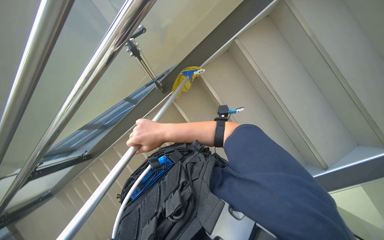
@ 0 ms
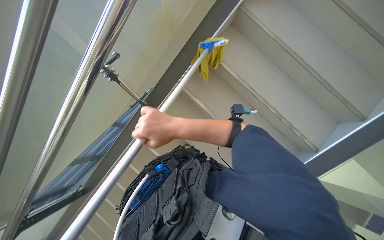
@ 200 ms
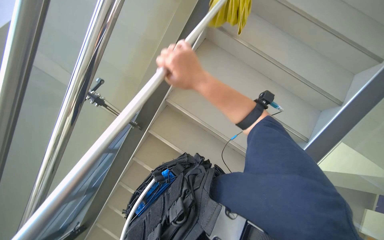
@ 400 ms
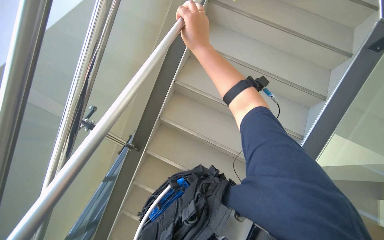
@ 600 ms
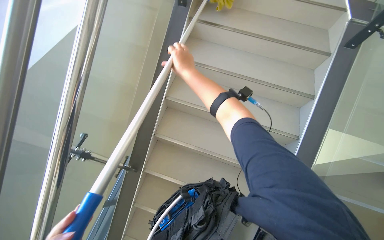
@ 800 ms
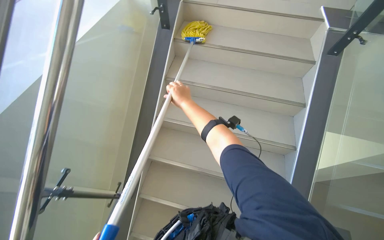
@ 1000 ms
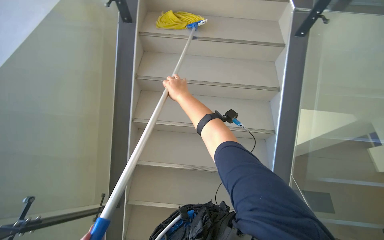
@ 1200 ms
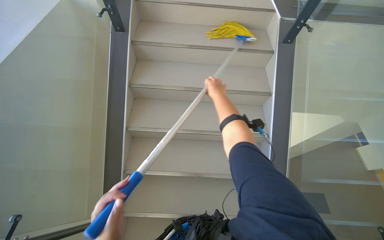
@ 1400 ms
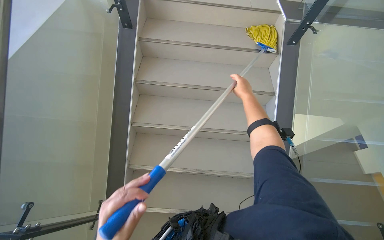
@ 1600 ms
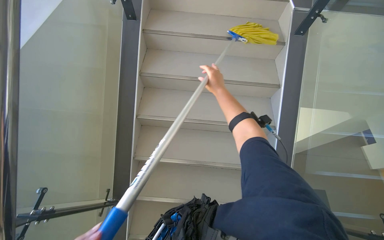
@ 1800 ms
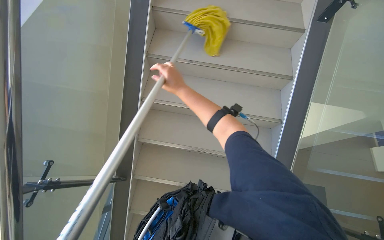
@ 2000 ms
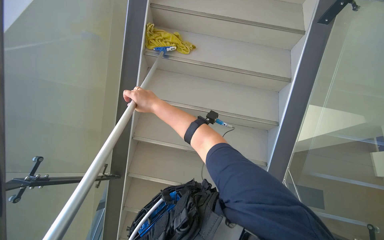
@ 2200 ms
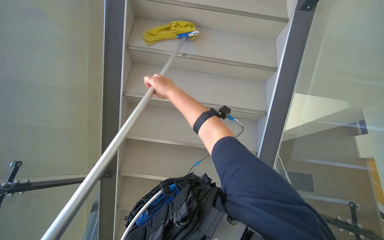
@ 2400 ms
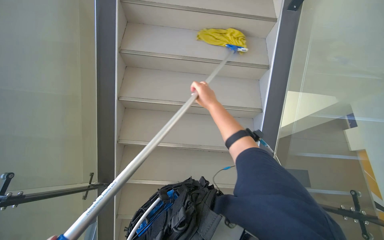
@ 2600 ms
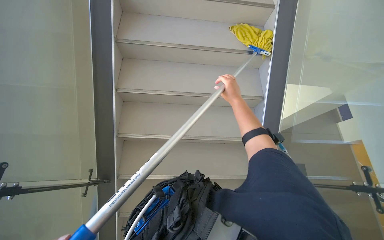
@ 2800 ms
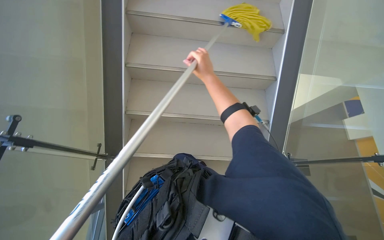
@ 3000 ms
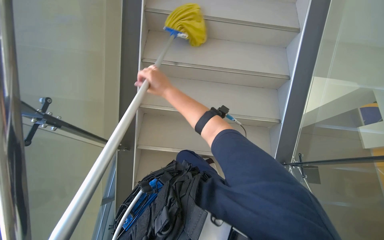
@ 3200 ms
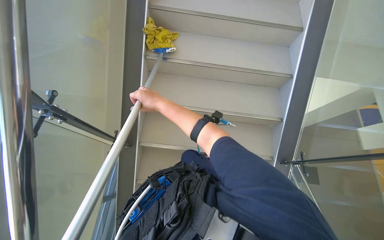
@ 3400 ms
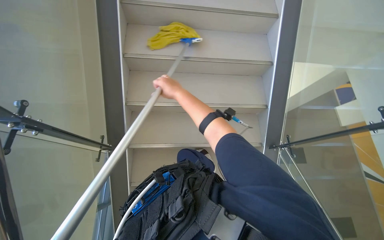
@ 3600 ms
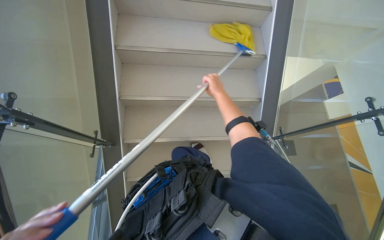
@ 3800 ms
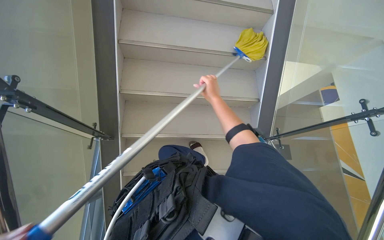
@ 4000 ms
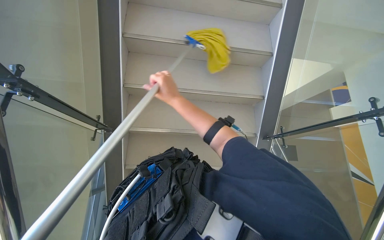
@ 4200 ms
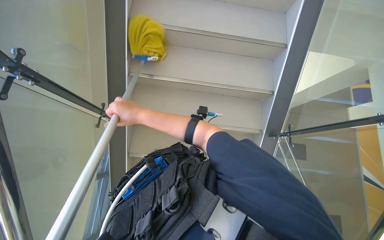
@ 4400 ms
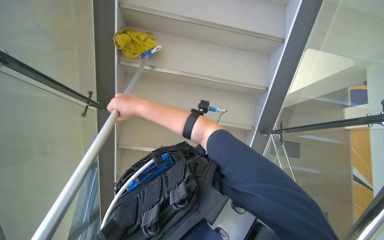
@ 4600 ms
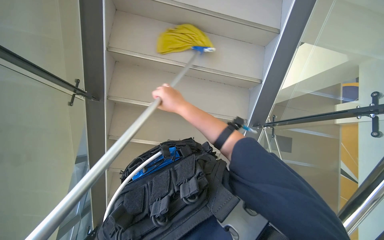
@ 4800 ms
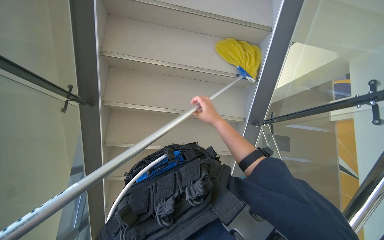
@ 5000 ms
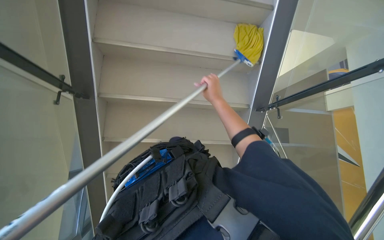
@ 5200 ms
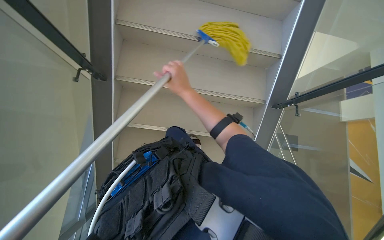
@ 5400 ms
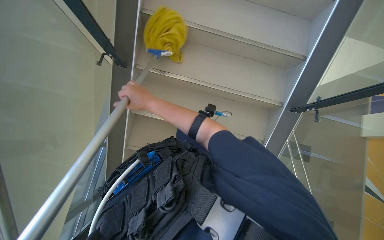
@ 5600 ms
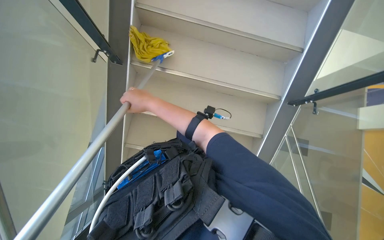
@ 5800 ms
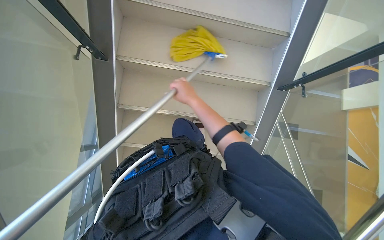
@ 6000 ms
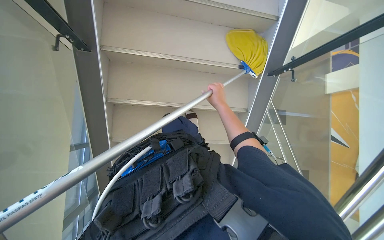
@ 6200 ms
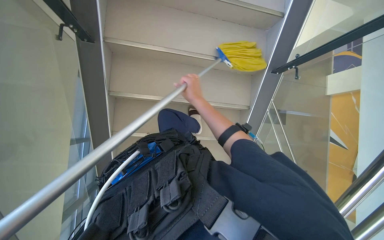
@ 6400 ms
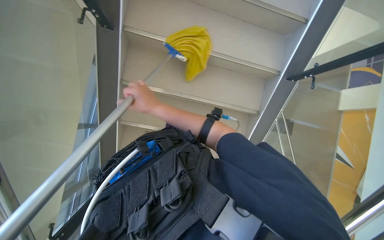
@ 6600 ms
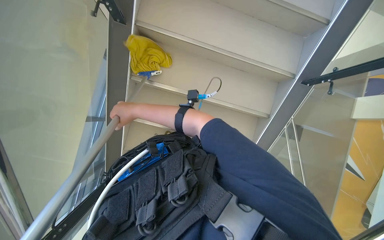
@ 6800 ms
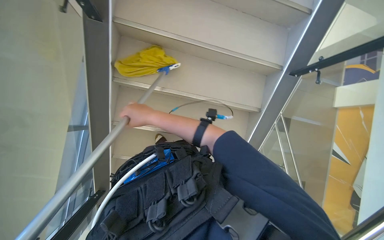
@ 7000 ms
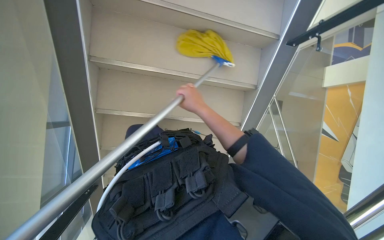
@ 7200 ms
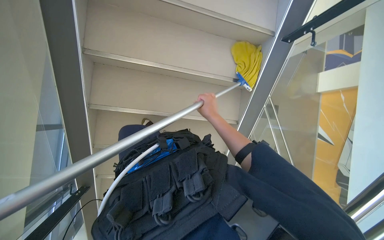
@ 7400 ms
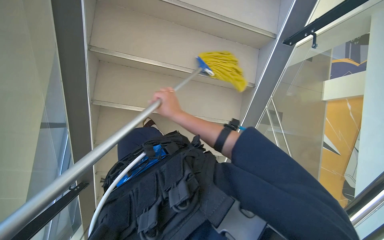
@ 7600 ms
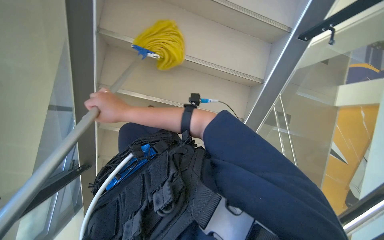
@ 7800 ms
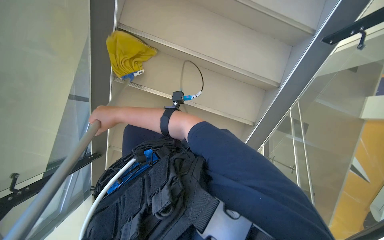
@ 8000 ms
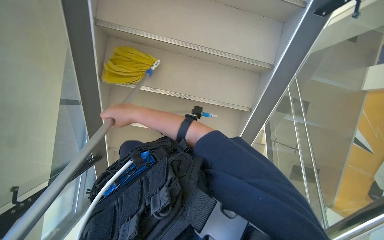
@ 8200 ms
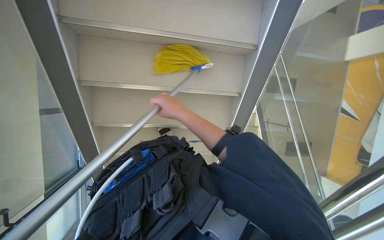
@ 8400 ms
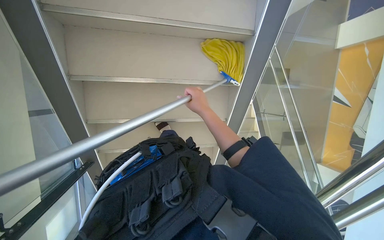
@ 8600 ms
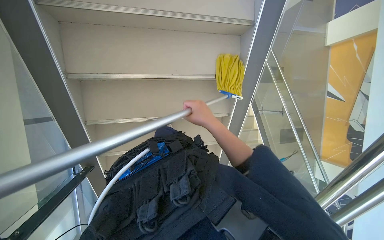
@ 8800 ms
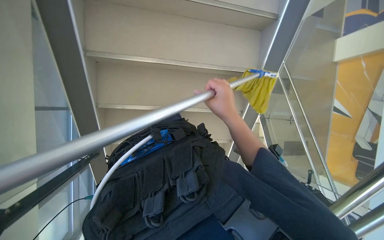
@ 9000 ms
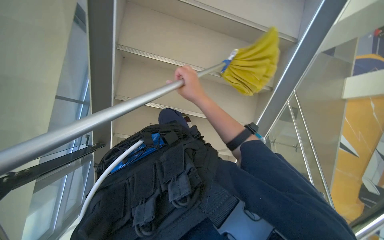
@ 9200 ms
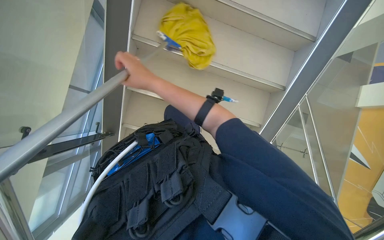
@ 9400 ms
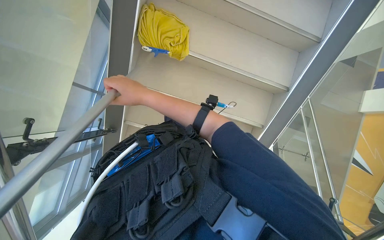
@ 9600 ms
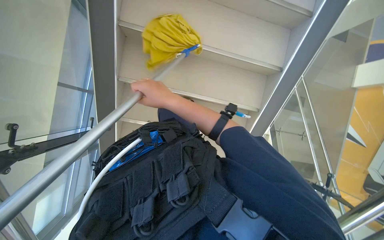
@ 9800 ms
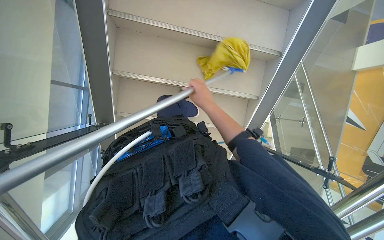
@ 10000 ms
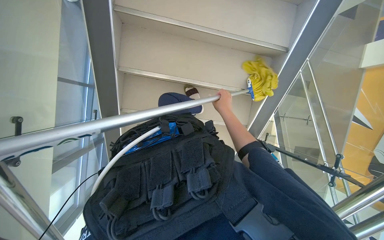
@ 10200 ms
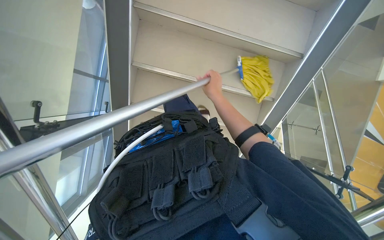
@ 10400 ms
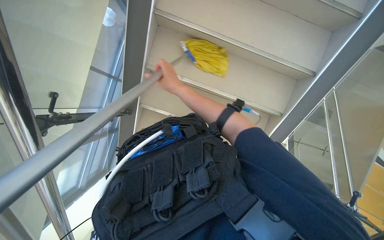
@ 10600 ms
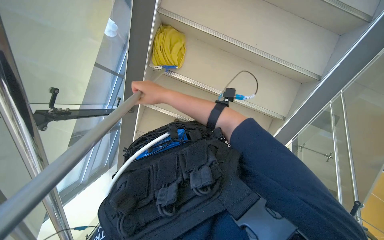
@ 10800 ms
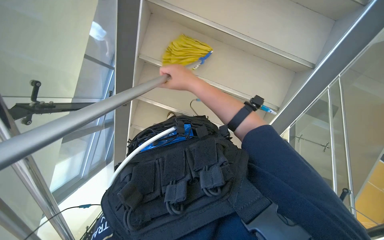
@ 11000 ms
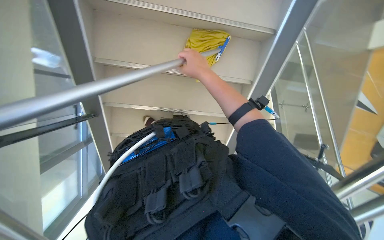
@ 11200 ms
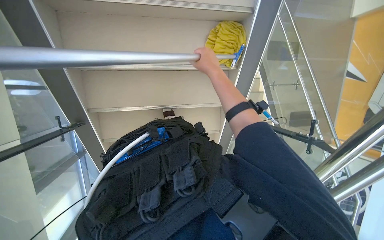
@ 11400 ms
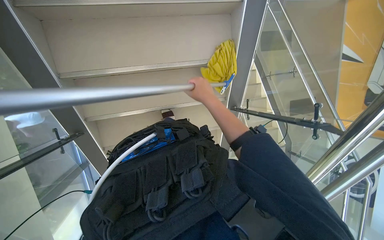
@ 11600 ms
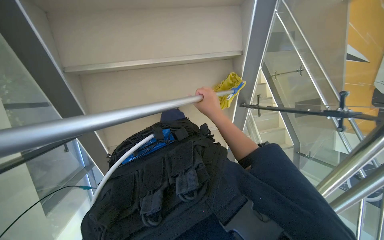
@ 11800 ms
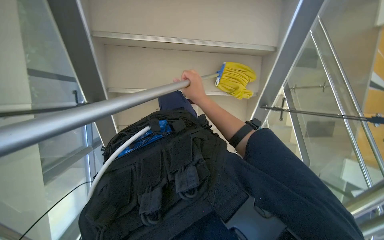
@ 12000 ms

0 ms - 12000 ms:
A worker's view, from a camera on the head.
Job: mopping floor.
The whole recording: Mopping stairs. The worker mops the stairs with a long-handled mop.
0 ms - 1600 ms: The wearer's head swings some 55 degrees to the right. The view tilts approximately 25 degrees upward.
1600 ms - 3000 ms: The wearer looks some 10 degrees further downward. The right hand goes left and right, some 30 cm each way, reversing 2 times.
3000 ms - 4400 ms: The right hand goes left and right, about 25 cm each way, reversing 2 times.
4400 ms - 6000 ms: The right hand moves left and right over approximately 25 cm, changing direction 2 times.
6000 ms - 7600 ms: The right hand swings left and right, some 30 cm each way, with 3 reversals.
7600 ms - 9000 ms: The right hand goes some 20 cm to the right.
9000 ms - 10400 ms: The right hand heads farther from the camera, covering approximately 20 cm, and goes to the left and returns, approximately 30 cm each way.
10400 ms - 12000 ms: The right hand moves approximately 20 cm to the left and comes back.

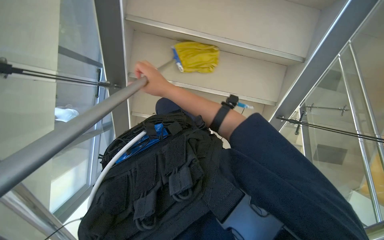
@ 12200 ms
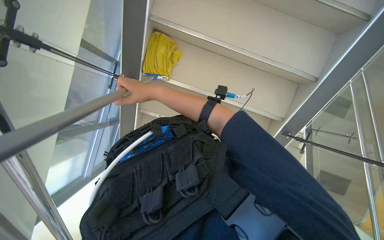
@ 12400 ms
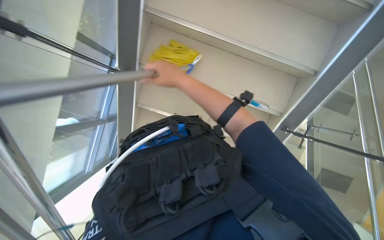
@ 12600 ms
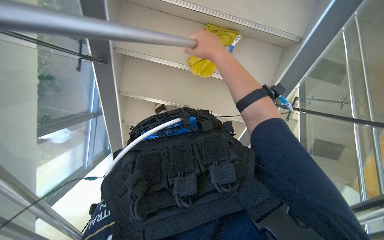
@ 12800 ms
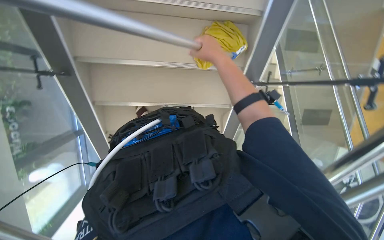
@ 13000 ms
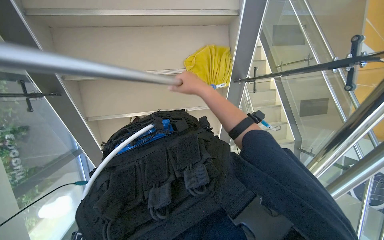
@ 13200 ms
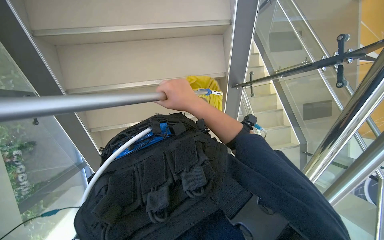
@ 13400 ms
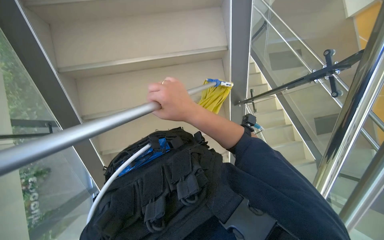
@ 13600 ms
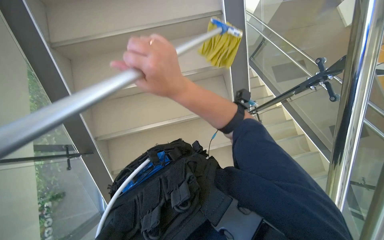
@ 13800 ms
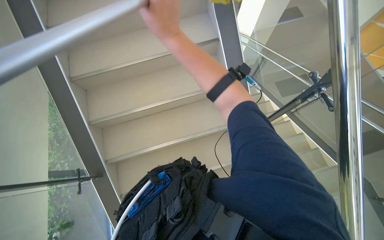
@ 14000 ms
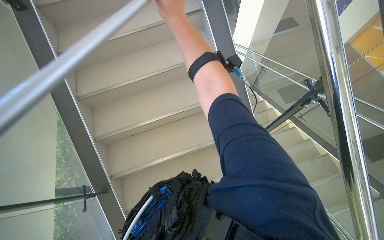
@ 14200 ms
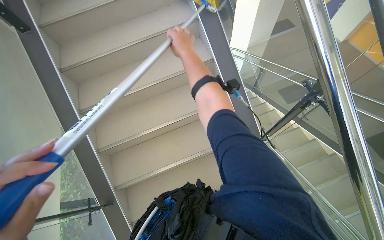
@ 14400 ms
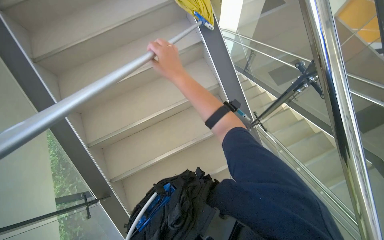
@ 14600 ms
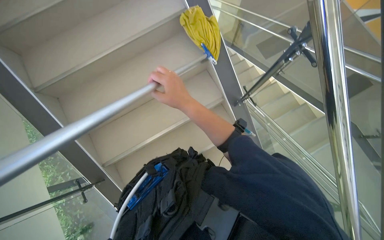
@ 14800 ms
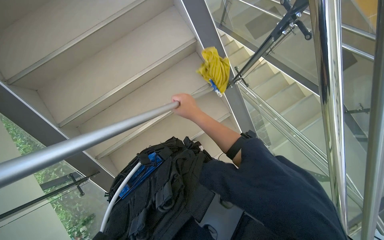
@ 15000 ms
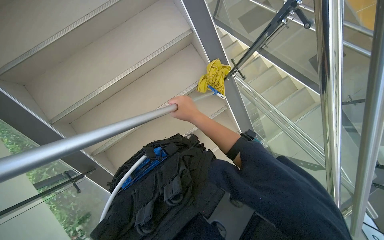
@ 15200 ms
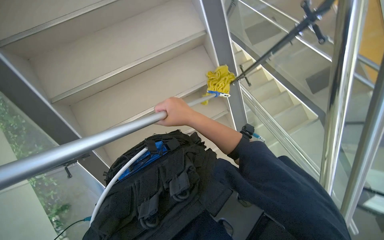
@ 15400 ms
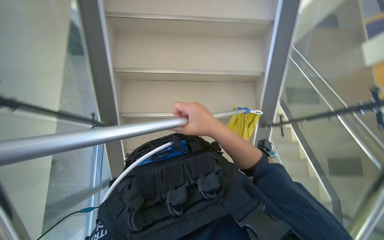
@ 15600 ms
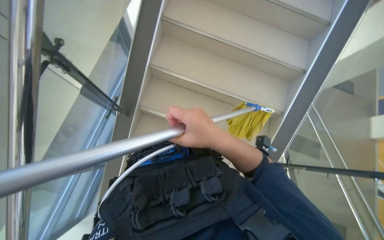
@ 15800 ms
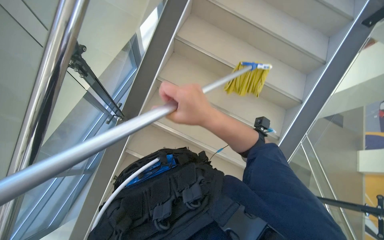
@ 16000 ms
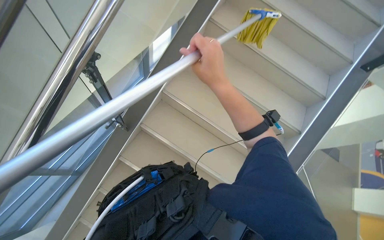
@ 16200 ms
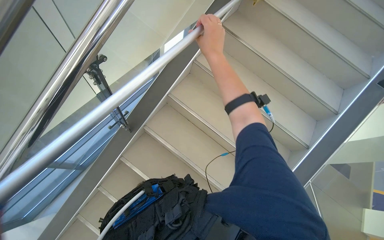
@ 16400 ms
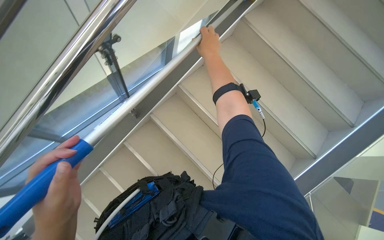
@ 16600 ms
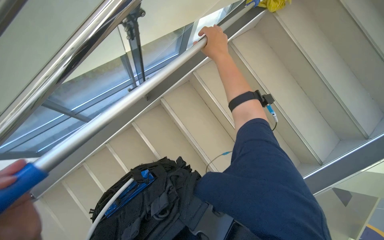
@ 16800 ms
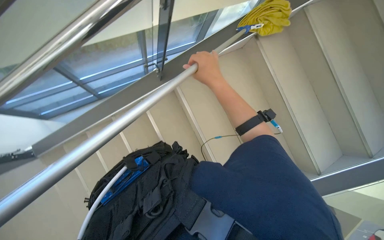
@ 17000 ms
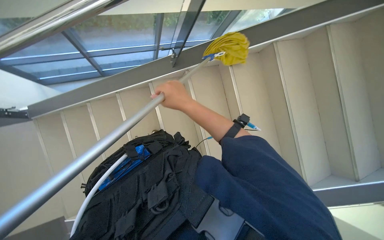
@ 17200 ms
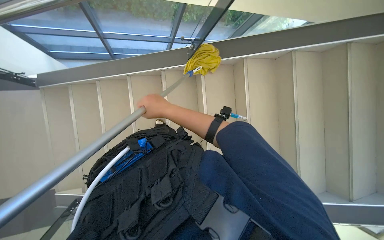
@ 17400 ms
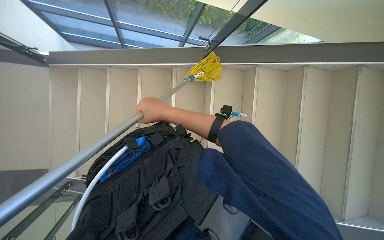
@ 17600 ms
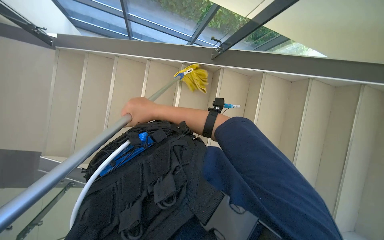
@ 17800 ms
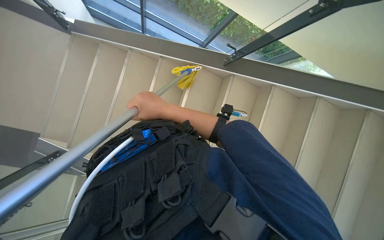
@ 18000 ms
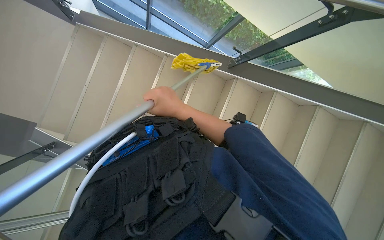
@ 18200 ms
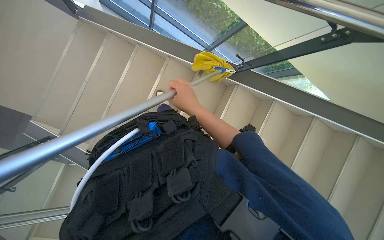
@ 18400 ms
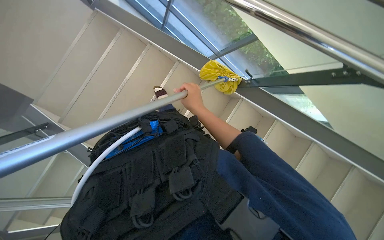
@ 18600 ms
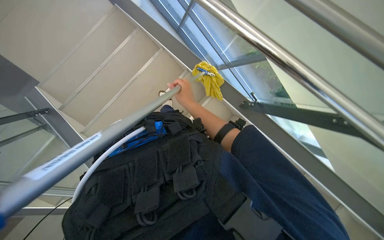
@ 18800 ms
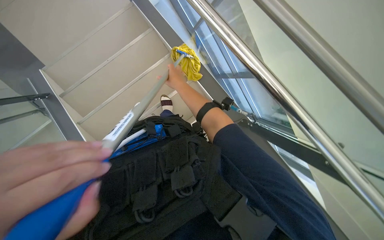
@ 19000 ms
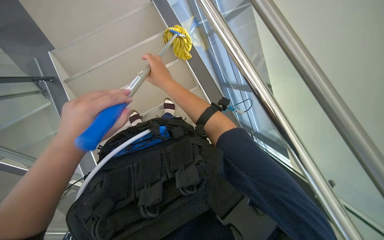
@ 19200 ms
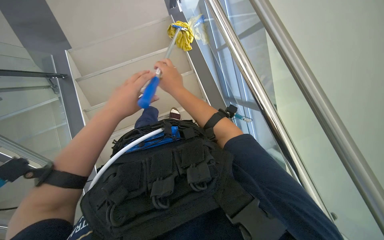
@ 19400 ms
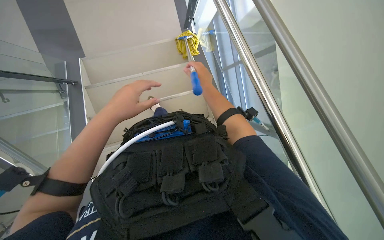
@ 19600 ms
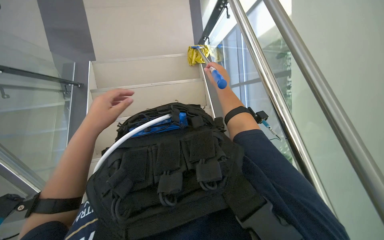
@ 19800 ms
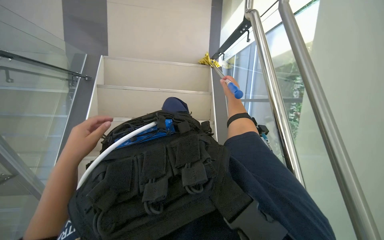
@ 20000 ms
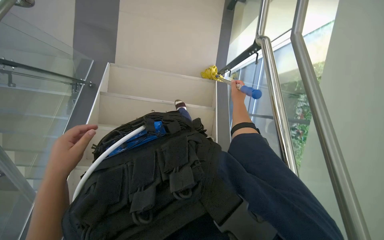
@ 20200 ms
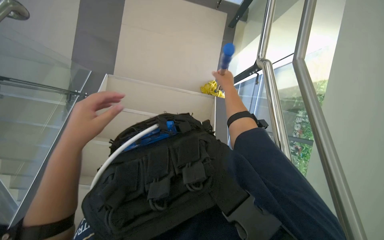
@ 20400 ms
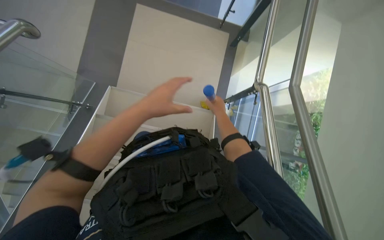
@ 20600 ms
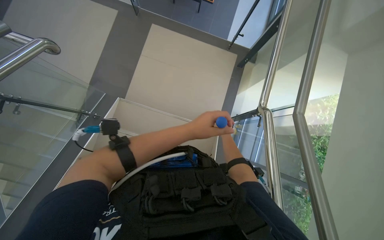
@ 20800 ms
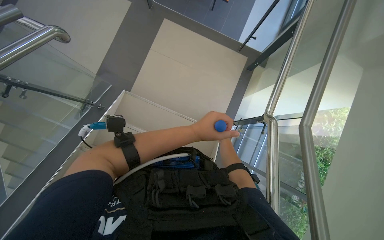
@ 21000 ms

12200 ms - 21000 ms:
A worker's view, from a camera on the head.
Job: mopping floor.
The whole recording: Mopping stairs. The worker mops the stairs with a long-handled mop.
12200 ms - 13600 ms: The right hand travels nearer to the camera by some 10 cm, and reaches about 15 cm to the right, then returns.
13600 ms - 15200 ms: The scene rotates counterclockwise by about 25 degrees.
15200 ms - 16600 ms: The camera pitches upward, by some 15 degrees.
16600 ms - 18000 ms: Everything in view rotates about 50 degrees clockwise.
18000 ms - 19600 ms: The scene rotates clockwise by approximately 55 degrees.
19600 ms - 21000 ms: The camera pitches upward, by some 25 degrees.
